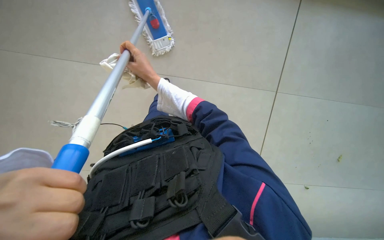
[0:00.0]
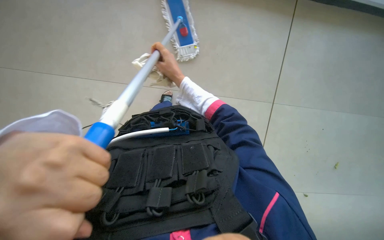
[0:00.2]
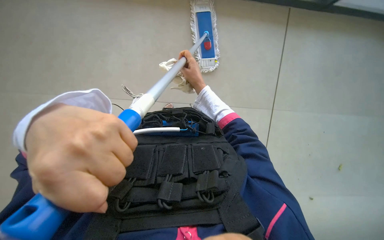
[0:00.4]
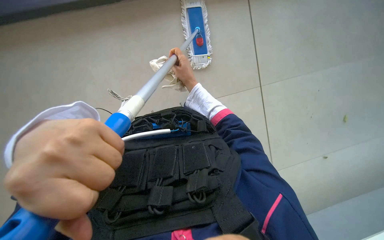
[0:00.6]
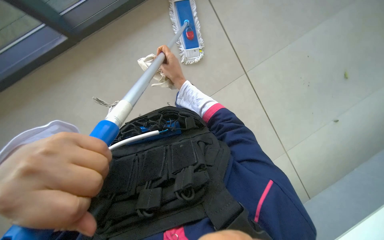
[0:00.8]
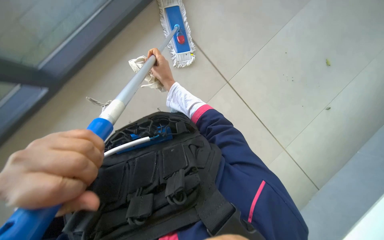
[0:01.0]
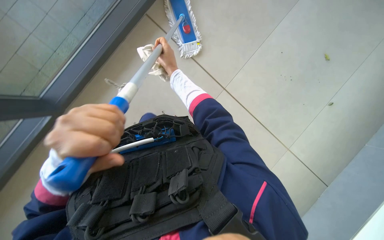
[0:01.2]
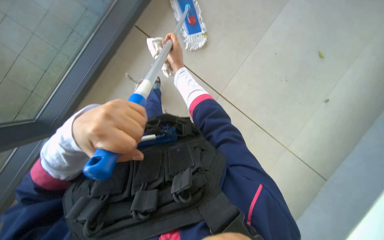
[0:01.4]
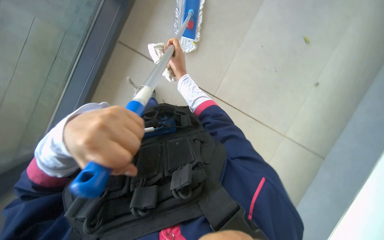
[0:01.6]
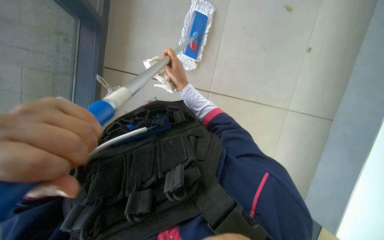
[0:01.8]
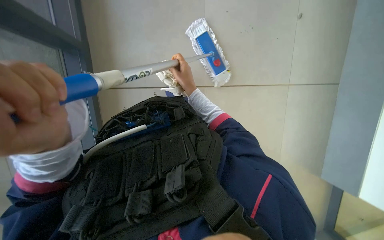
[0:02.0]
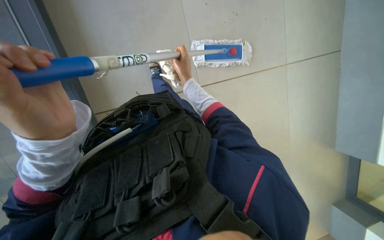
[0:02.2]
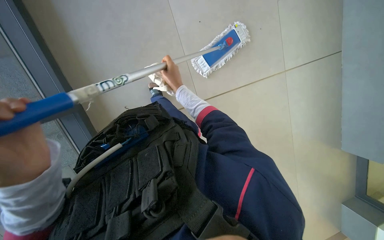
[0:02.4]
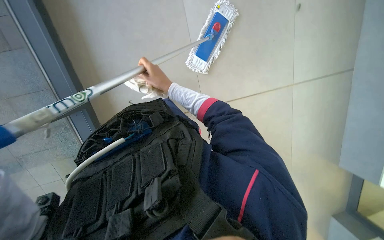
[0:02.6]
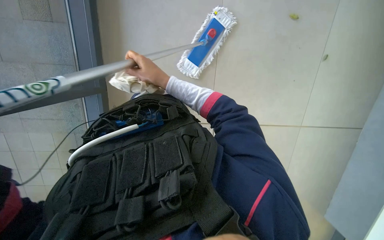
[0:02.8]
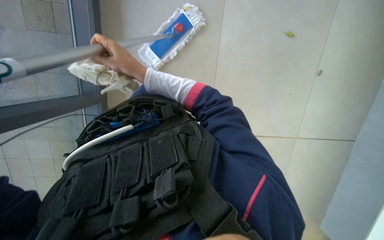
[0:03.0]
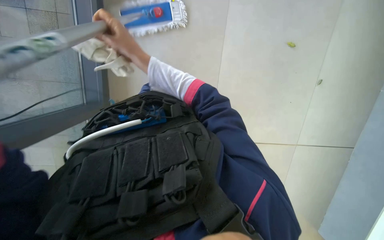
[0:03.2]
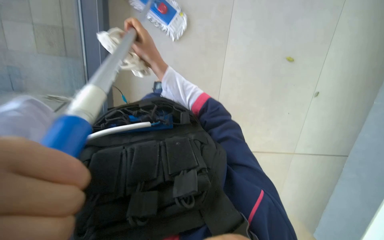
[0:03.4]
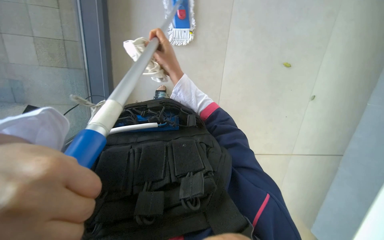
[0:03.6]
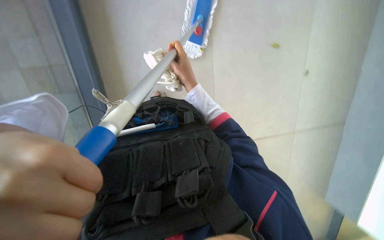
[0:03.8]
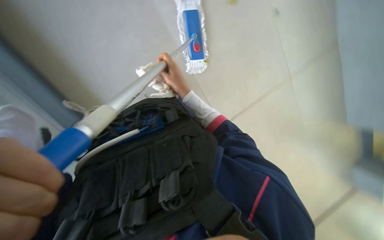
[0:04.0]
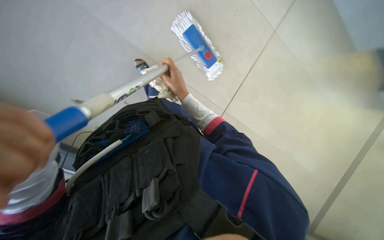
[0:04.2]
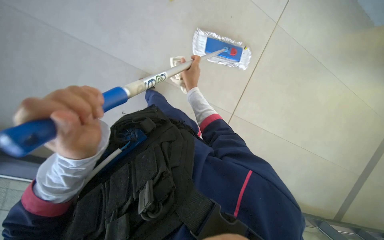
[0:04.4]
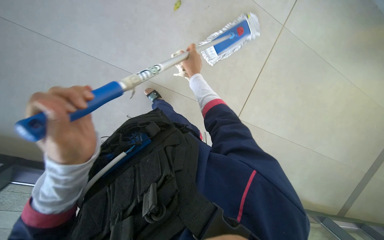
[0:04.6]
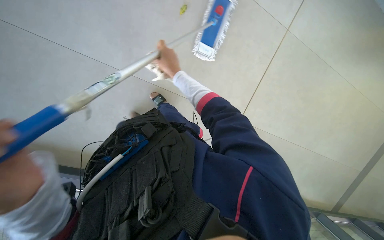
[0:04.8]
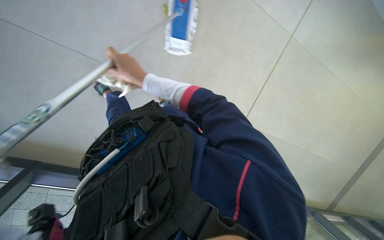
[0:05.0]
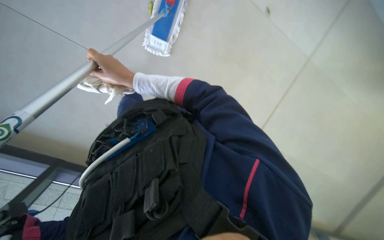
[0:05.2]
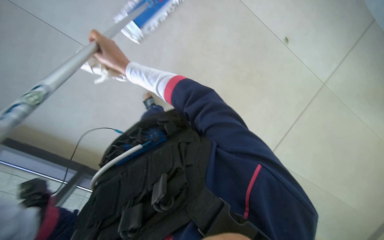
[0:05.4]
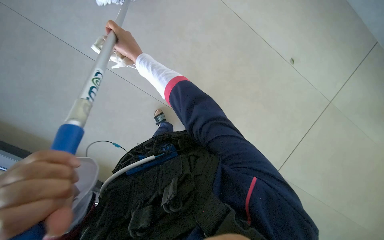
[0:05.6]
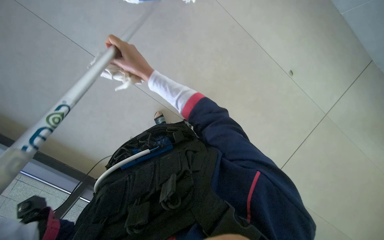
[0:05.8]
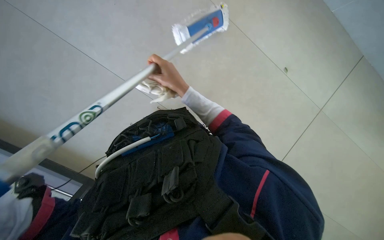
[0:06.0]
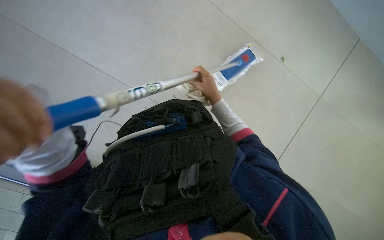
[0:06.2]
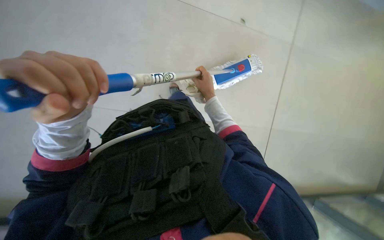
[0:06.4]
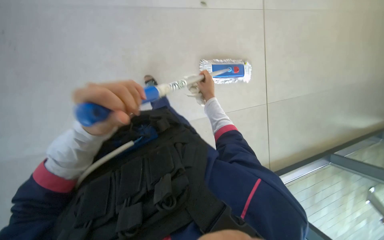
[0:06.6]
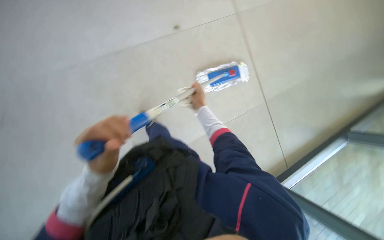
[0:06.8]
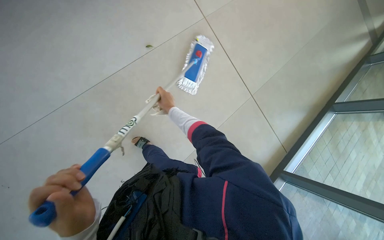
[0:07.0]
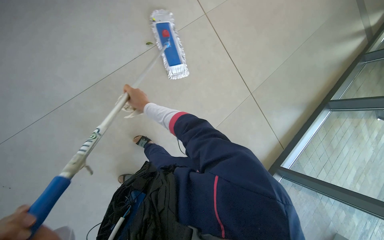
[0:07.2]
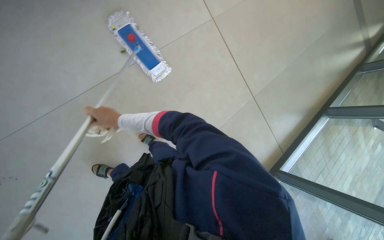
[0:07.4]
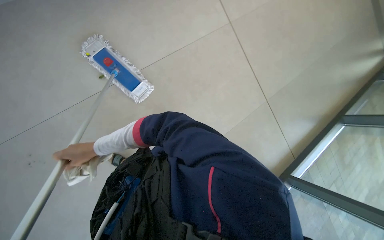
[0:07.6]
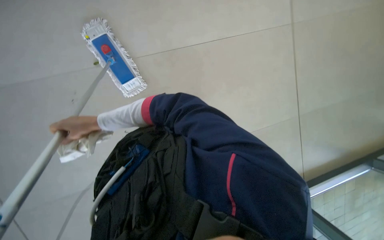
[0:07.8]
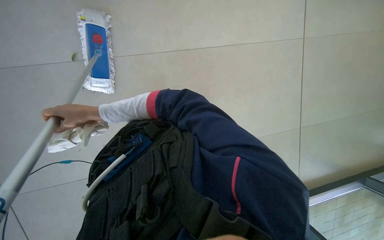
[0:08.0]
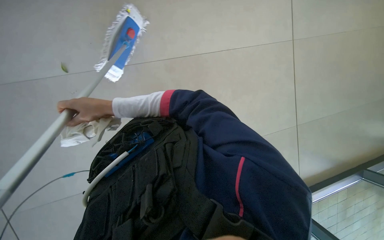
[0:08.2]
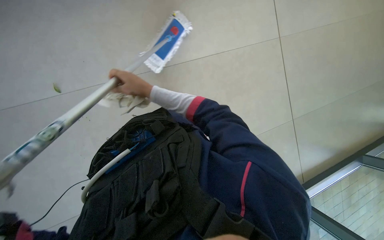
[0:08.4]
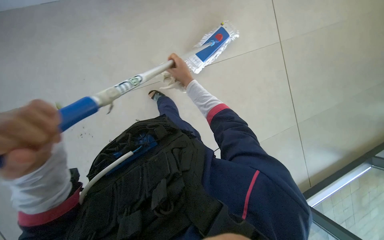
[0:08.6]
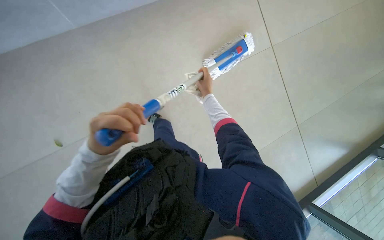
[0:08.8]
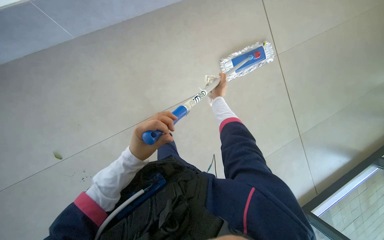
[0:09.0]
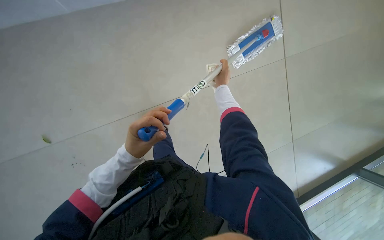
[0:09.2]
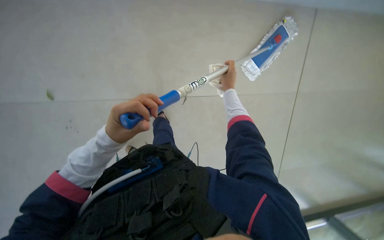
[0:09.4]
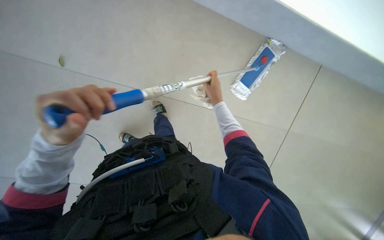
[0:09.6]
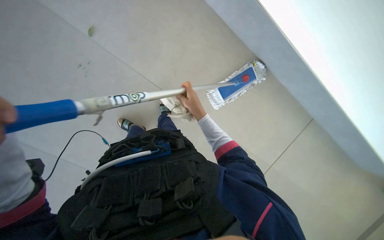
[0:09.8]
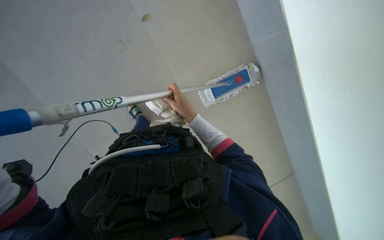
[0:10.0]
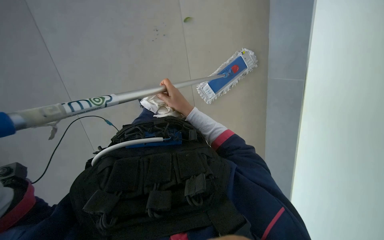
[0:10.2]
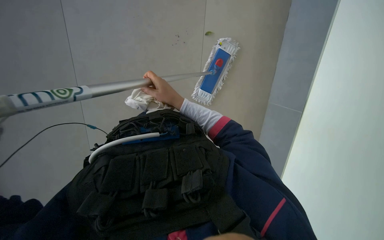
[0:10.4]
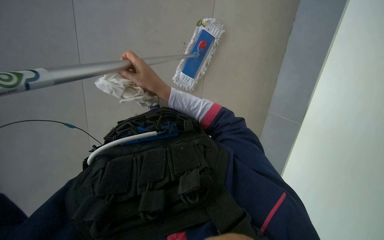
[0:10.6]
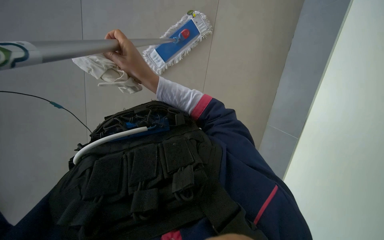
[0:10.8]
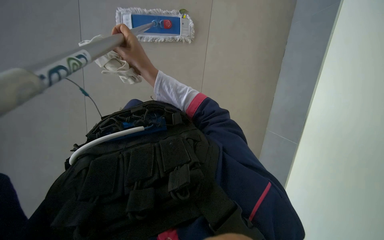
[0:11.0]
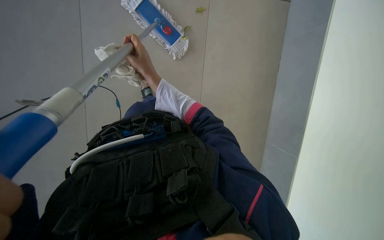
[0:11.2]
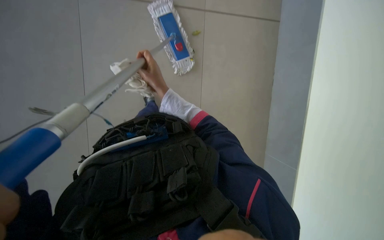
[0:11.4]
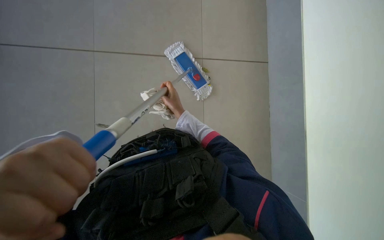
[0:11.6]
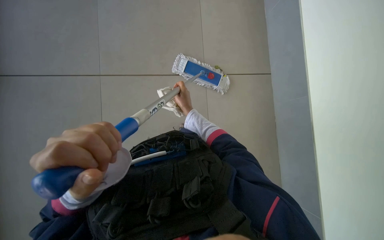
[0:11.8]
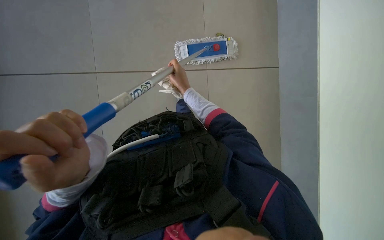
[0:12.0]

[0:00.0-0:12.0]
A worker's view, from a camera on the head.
Job: mopping floor.
The whole recording: Mopping elevator floor. The worker mops the tiled floor inside the elevator.
0:01.6 to 0:03.0: The right hand shifts roughly 10 cm nearer to the camera.
0:04.4 to 0:06.0: The right hand moves nearer to the camera, roughly 10 cm, and reaches about 20 cm to the left, then returns.
0:06.0 to 0:07.6: The right hand is displaced to the left and down the picture by about 50 cm.
0:07.6 to 0:09.0: The view tips upward by roughly 15 degrees. Everything in view rotates approximately 55 degrees clockwise.
0:10.4 to 0:12.0: The right hand heads farther from the camera, covering some 20 cm.

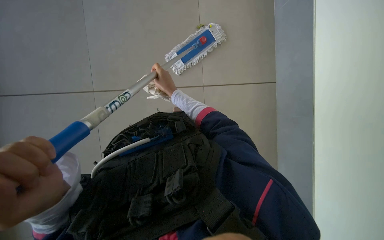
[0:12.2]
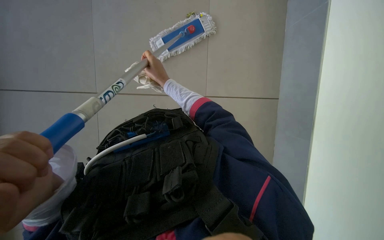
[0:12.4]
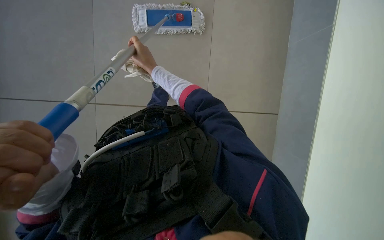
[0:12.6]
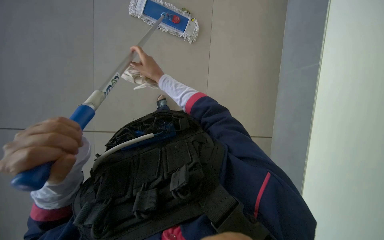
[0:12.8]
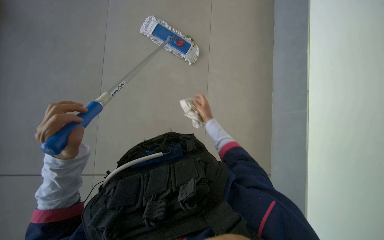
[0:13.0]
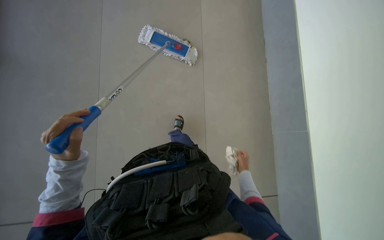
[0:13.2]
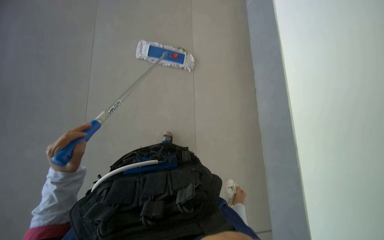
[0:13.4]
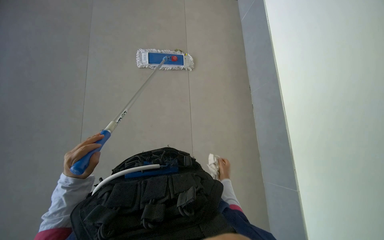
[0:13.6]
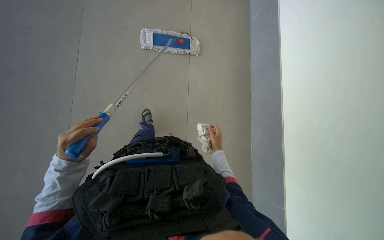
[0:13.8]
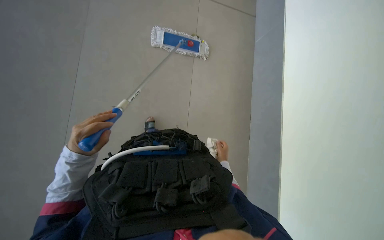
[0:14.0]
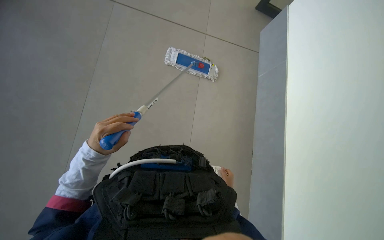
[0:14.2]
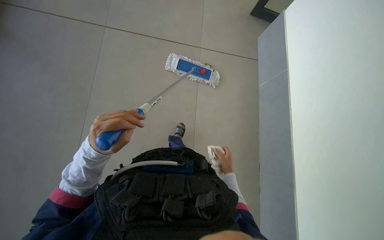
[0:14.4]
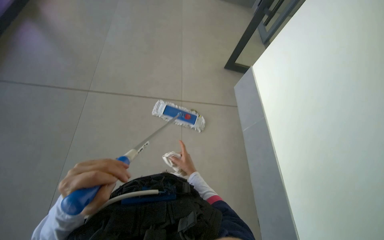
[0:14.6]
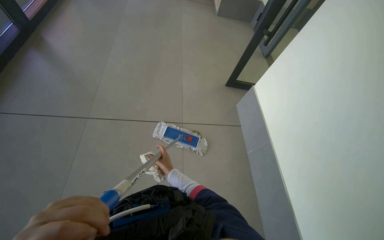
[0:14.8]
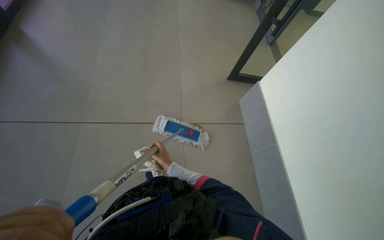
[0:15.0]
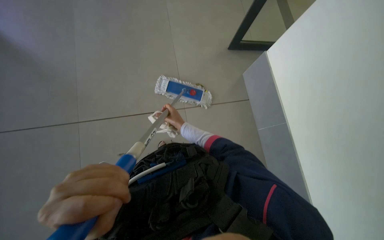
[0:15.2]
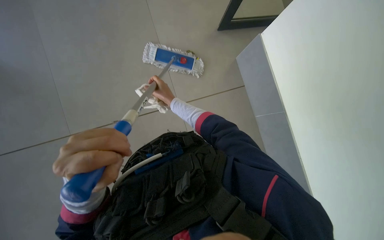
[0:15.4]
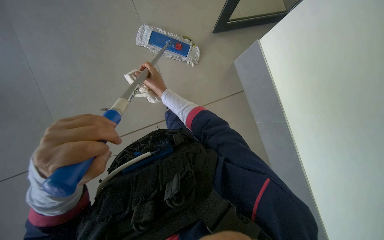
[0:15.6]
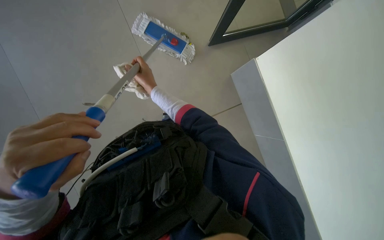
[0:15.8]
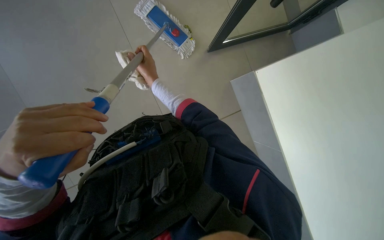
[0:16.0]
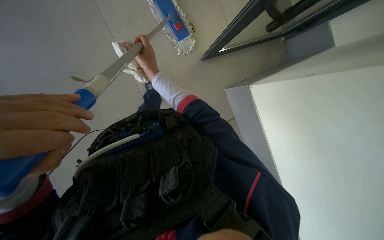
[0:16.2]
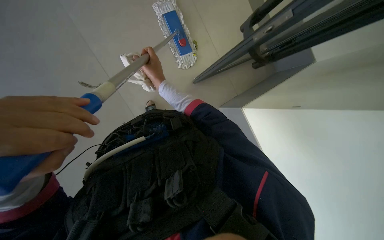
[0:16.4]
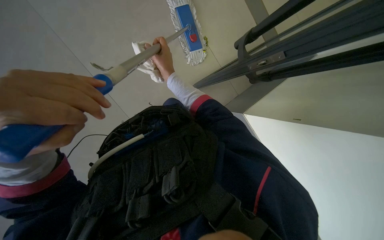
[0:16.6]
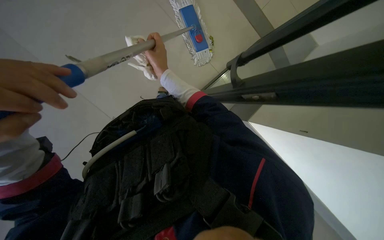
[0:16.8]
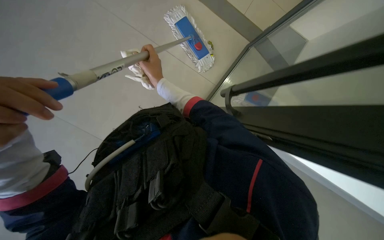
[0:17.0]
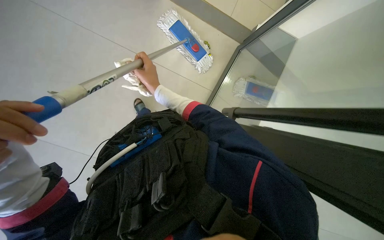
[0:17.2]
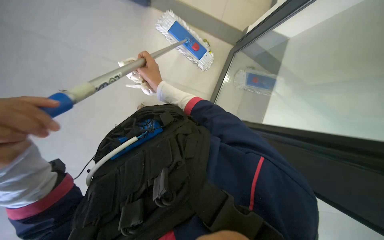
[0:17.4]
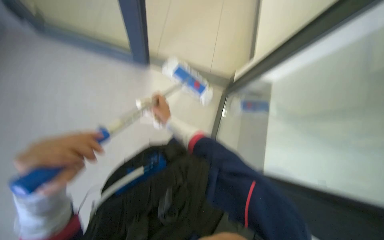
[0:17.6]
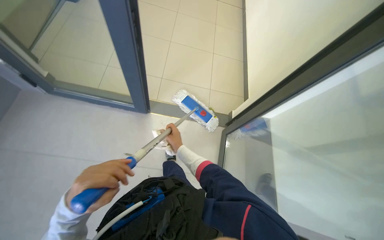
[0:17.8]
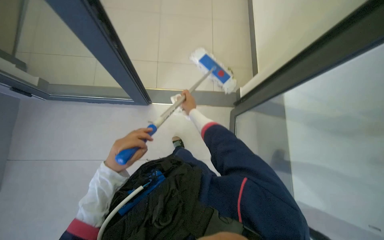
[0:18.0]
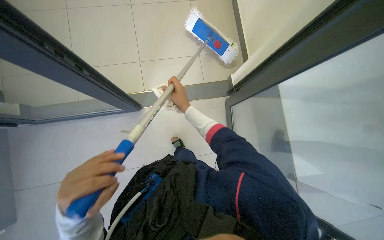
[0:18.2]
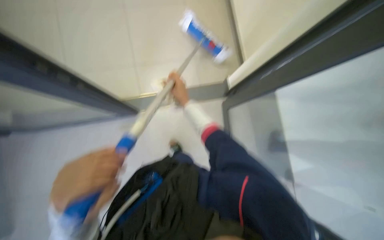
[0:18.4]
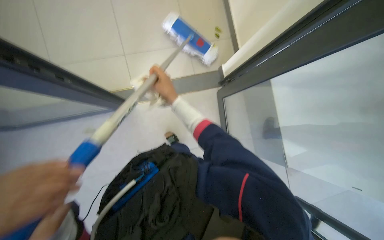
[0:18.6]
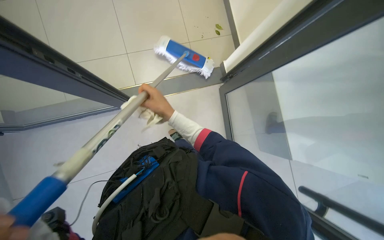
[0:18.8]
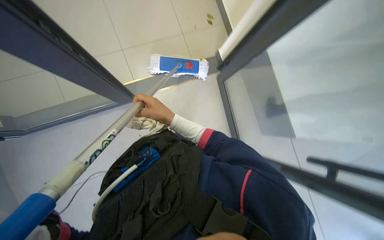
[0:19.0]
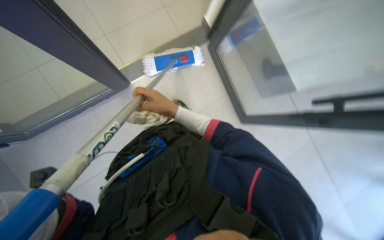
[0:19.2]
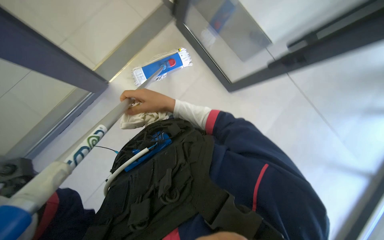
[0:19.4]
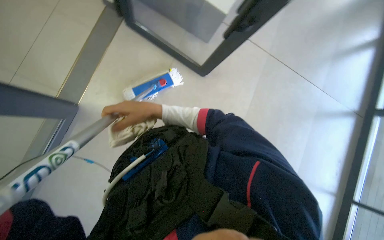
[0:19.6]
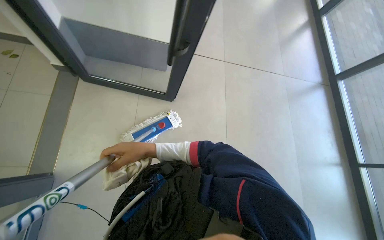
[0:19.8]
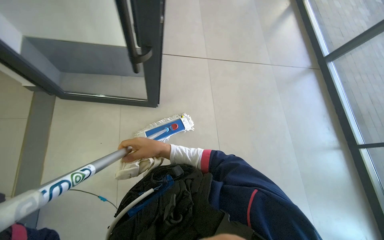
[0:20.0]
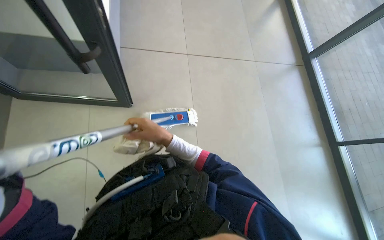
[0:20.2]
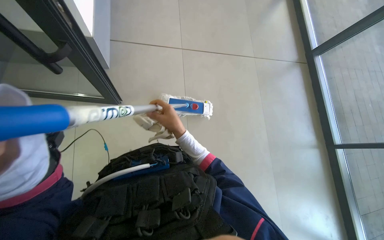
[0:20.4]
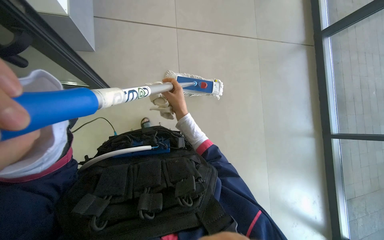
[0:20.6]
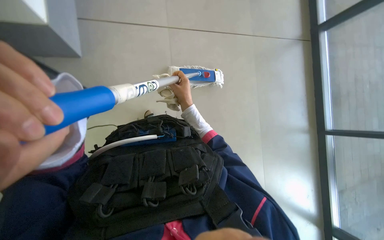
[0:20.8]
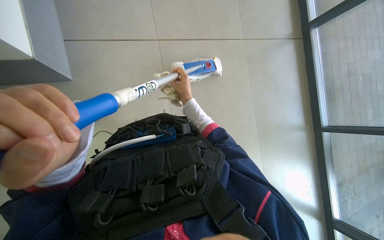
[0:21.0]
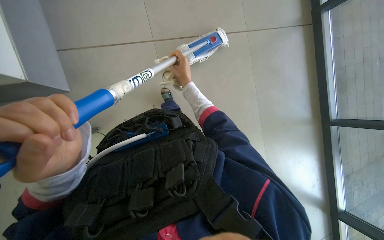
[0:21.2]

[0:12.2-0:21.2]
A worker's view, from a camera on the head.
Job: mopping floor.
The whole recording: Mopping elevator floor. The worker mops the tiled floor inside the elevator.
0:12.2 to 0:13.8: The right hand goes up and down the picture, approximately 60 cm each way, reversing 2 times.
0:13.8 to 0:15.2: The view tips upward by approximately 30 degrees. The right hand goes down the picture and returns, approximately 10 cm each way.
0:15.2 to 0:16.6: The camera sweeps to the right, by approximately 20 degrees. The view tips downward by roughly 20 degrees.
0:16.6 to 0:18.2: The view swings about 20 degrees to the left. The view tilts some 15 degrees upward. The scene rotates counterclockwise by about 30 degrees.
0:18.2 to 0:19.8: The view tips upward by roughly 15 degrees.
0:19.8 to 0:21.2: The wearer looks approximately 10 degrees further downward. The right hand is displaced to the right and up the picture by roughly 15 cm.
